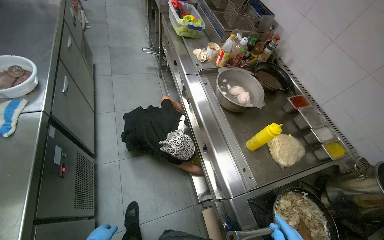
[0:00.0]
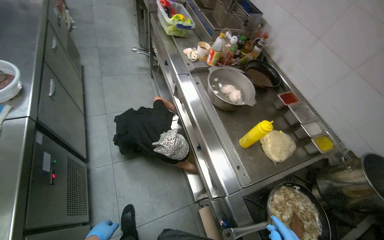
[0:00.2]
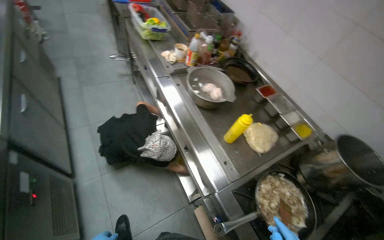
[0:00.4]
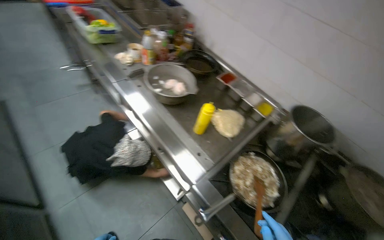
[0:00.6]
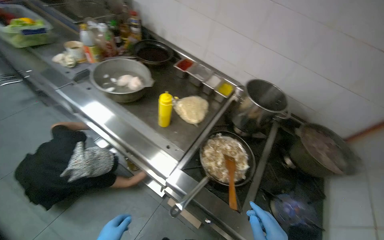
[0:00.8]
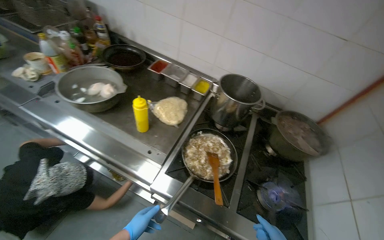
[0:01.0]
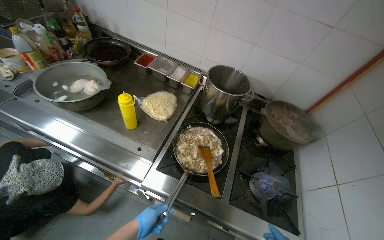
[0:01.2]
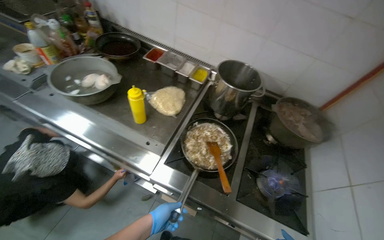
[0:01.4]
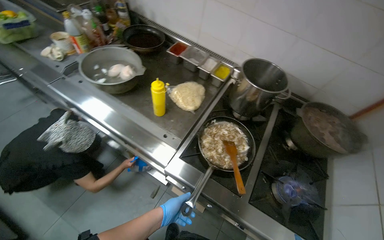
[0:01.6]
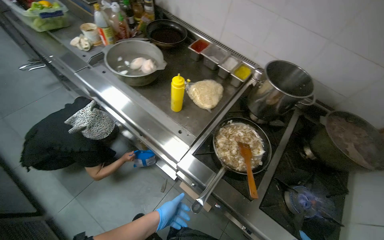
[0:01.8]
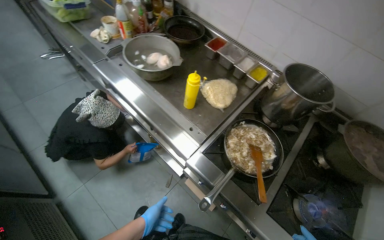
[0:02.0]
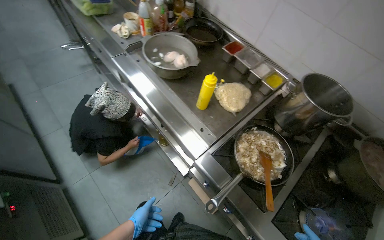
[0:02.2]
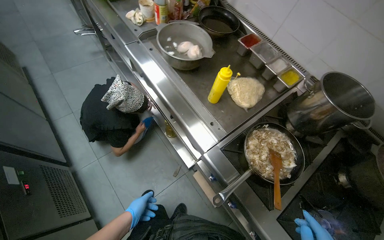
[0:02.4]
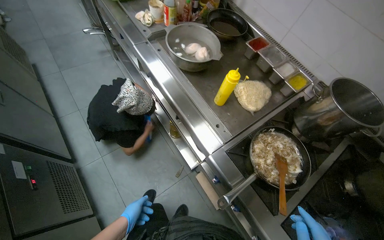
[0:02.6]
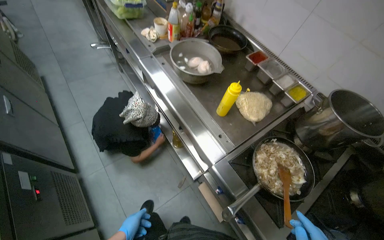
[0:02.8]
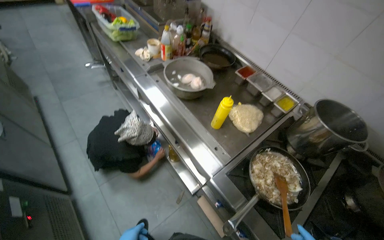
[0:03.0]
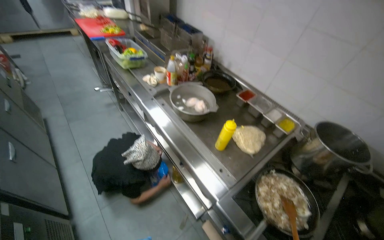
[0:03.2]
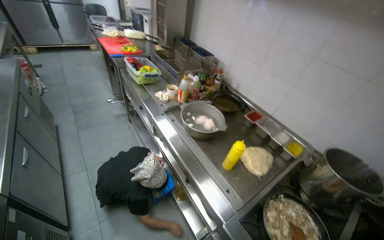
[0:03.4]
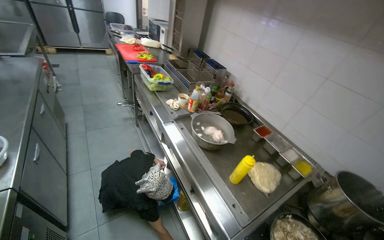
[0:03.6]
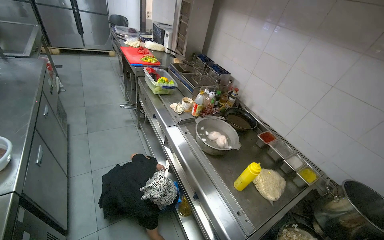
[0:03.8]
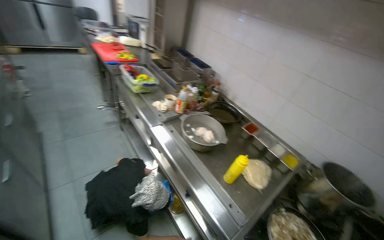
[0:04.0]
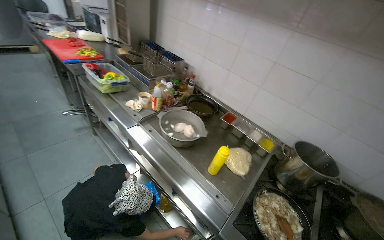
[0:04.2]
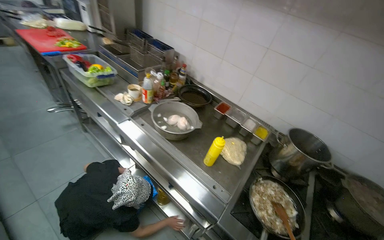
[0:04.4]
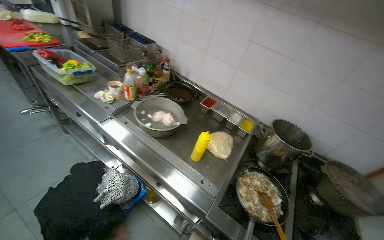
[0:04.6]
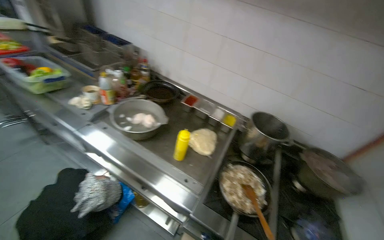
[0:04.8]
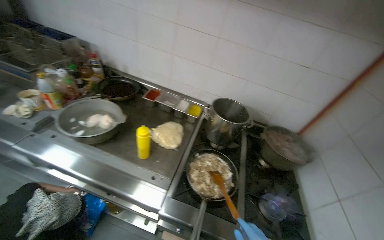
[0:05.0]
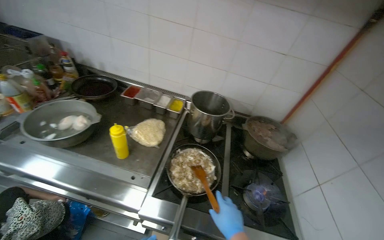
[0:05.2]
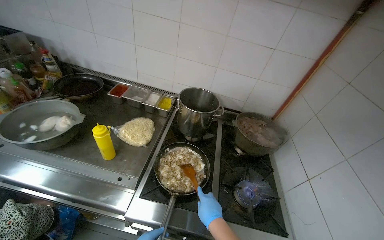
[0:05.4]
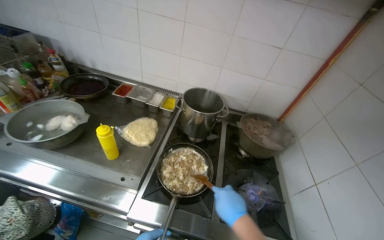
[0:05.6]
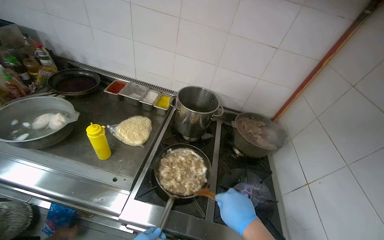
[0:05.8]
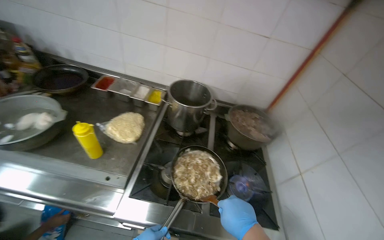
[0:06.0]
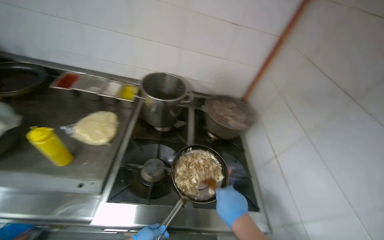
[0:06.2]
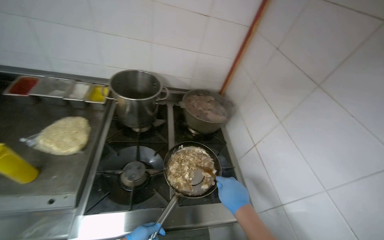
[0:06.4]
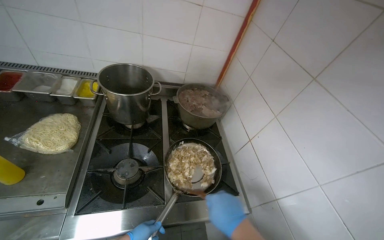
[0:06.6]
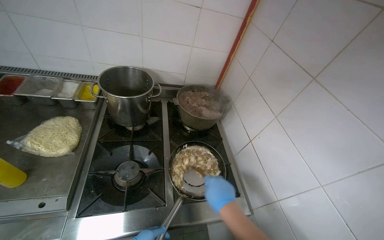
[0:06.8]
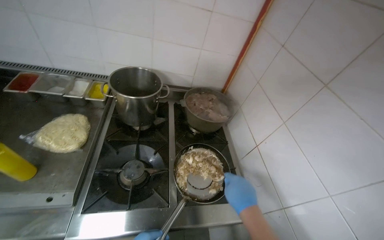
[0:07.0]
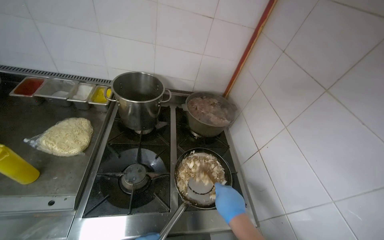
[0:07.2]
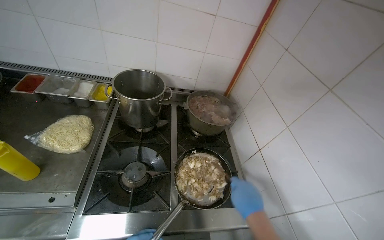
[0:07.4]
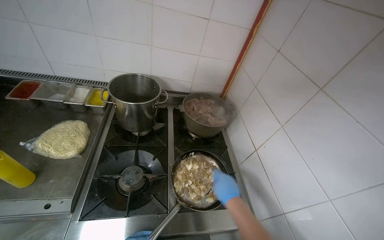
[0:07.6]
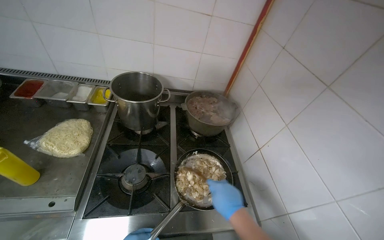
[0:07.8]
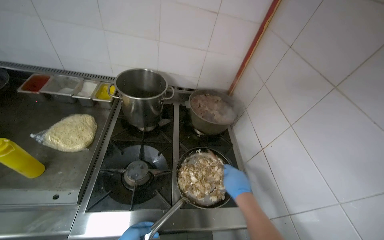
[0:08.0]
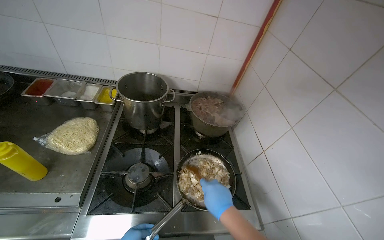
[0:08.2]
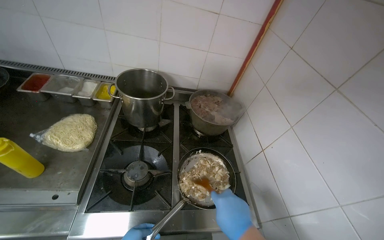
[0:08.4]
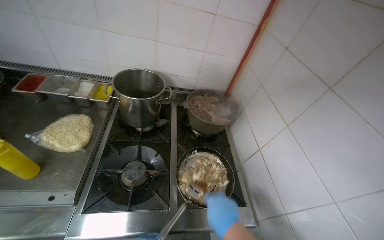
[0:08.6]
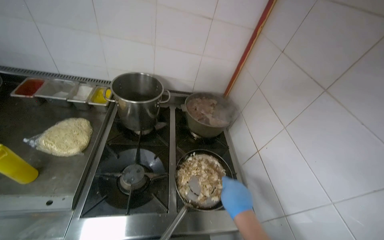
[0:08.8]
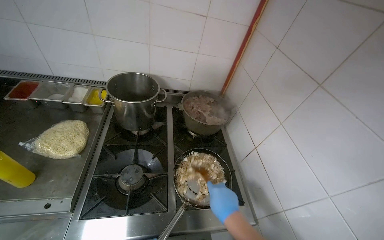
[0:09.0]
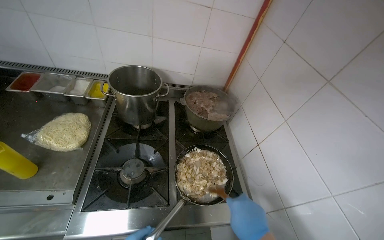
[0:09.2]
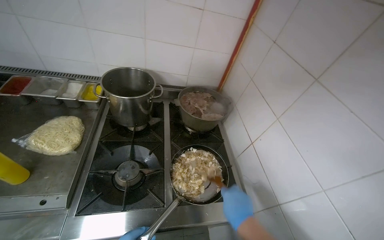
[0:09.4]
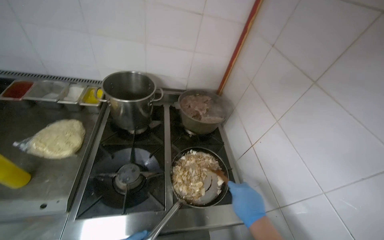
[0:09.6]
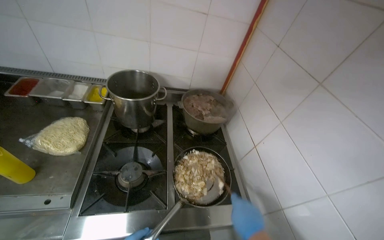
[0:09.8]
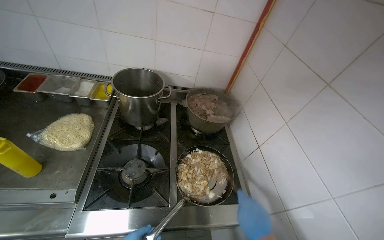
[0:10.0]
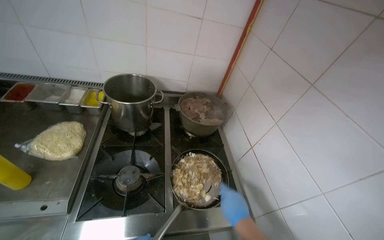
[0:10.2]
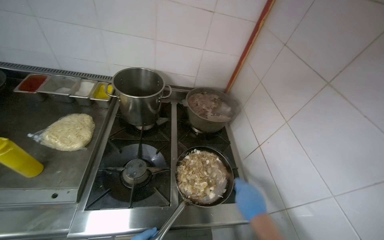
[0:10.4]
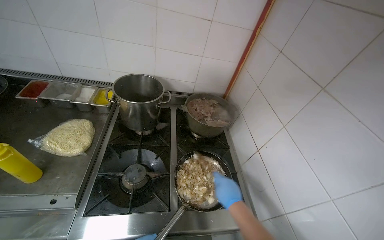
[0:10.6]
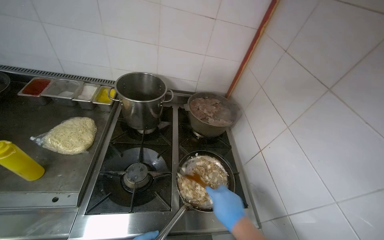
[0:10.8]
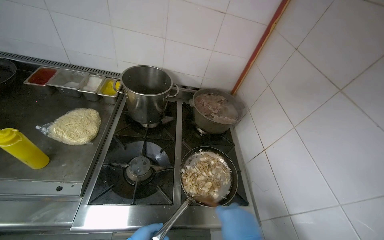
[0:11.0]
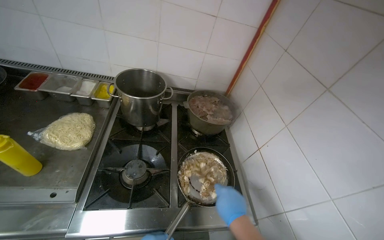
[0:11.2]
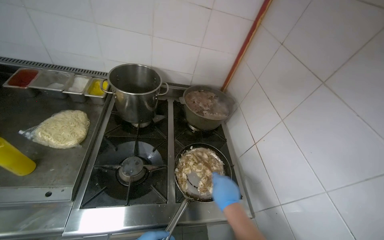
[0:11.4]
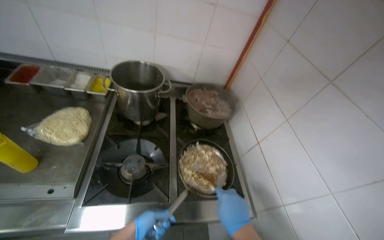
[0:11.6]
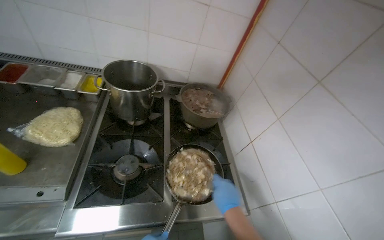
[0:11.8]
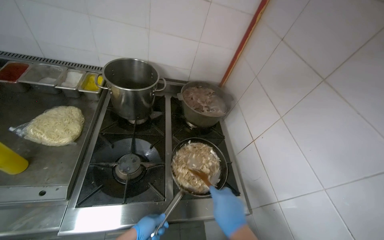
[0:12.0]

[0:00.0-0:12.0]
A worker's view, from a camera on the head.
Job: cooking food.
The whole recording: Adding and stirring meat in pan. The worker adds cooked meat to a pan and stirs it with other ingredients on the stove.
0:00.0 to 0:01.6: The head turns to the right by roughly 40 degrees.
0:04.4 to 0:06.0: The camera is carried approximately 40 cm. The head rotates roughly 30 degrees to the right.
0:06.0 to 0:07.6: The right hand travels farther from the camera by approximately 10 cm.

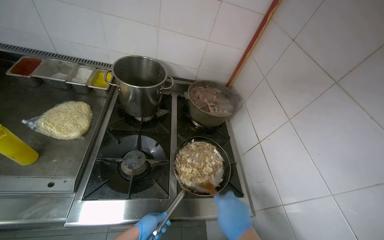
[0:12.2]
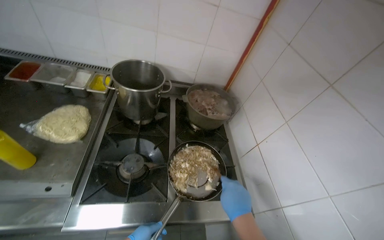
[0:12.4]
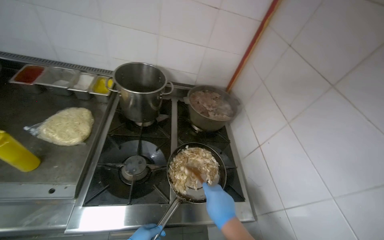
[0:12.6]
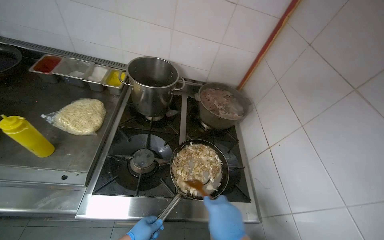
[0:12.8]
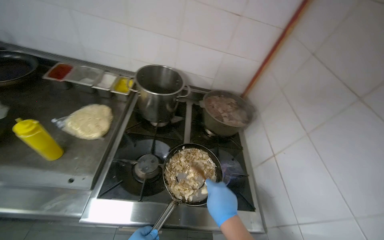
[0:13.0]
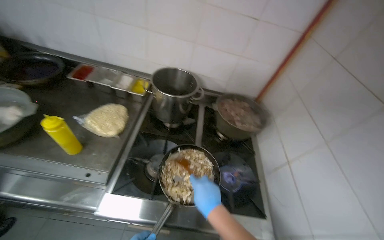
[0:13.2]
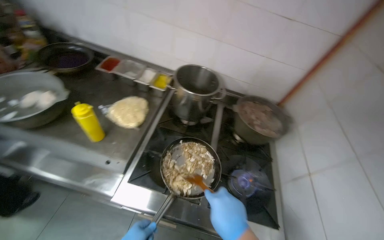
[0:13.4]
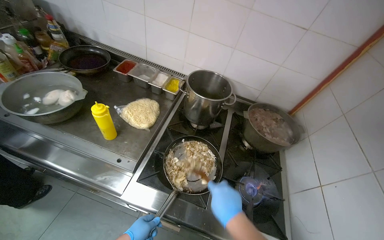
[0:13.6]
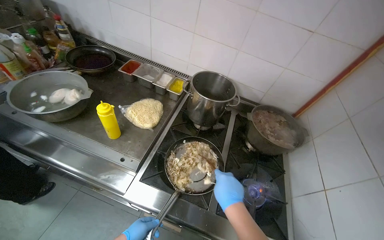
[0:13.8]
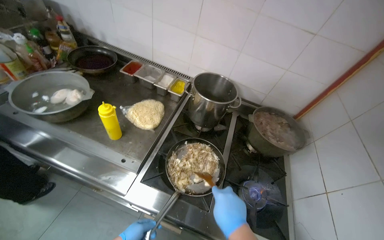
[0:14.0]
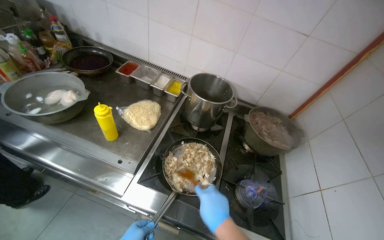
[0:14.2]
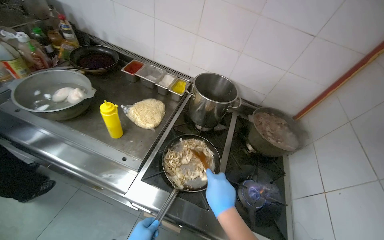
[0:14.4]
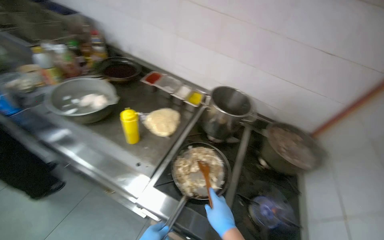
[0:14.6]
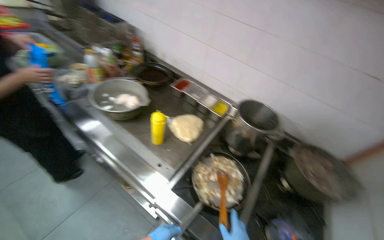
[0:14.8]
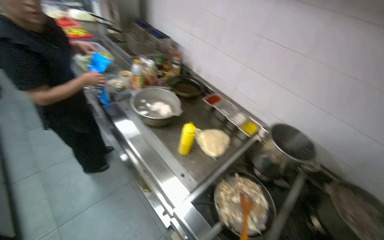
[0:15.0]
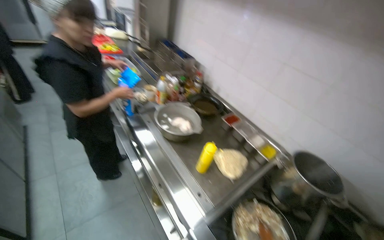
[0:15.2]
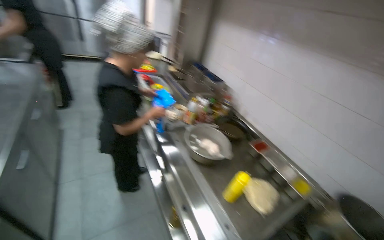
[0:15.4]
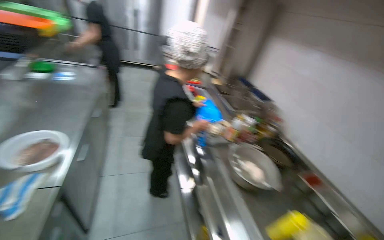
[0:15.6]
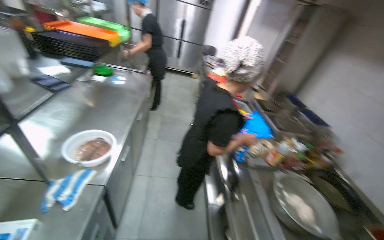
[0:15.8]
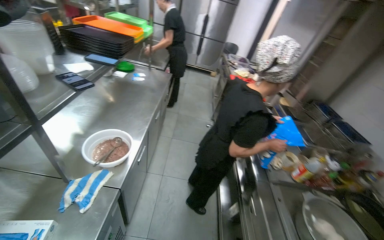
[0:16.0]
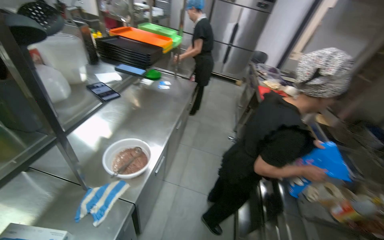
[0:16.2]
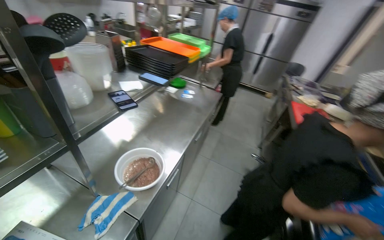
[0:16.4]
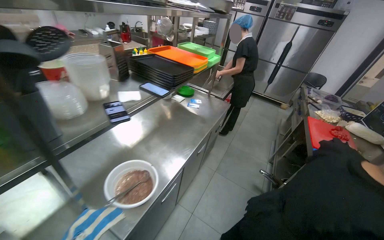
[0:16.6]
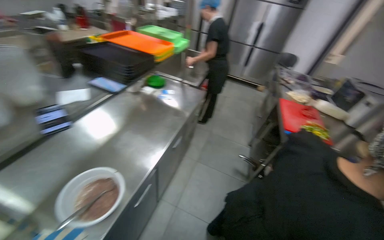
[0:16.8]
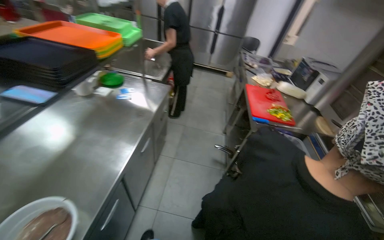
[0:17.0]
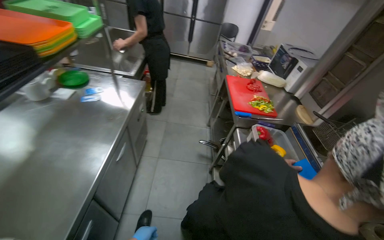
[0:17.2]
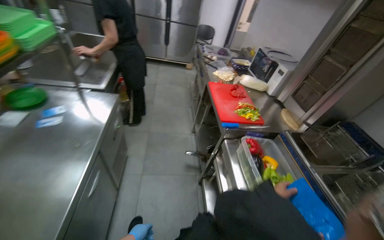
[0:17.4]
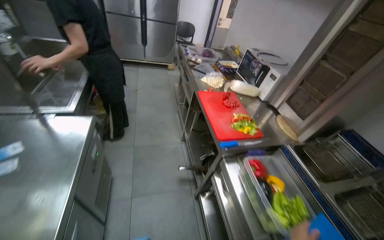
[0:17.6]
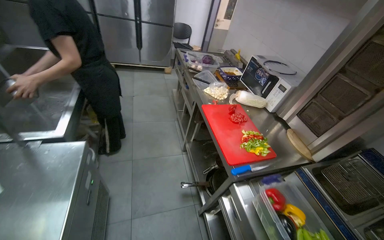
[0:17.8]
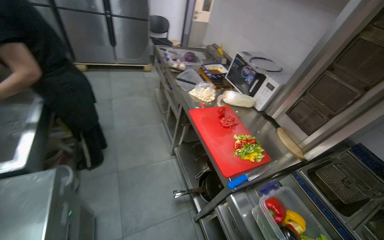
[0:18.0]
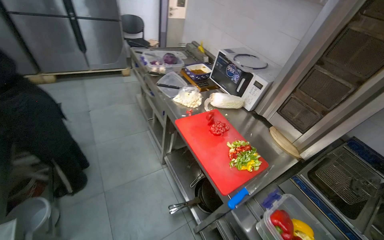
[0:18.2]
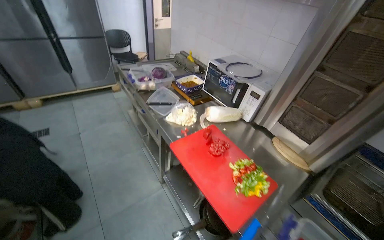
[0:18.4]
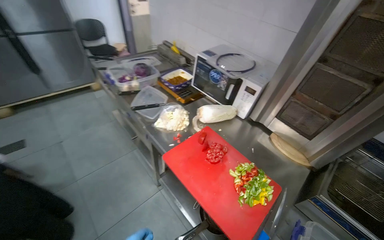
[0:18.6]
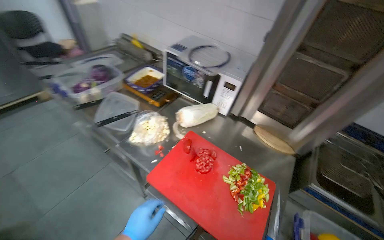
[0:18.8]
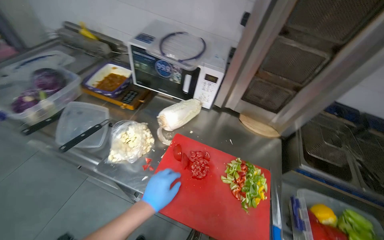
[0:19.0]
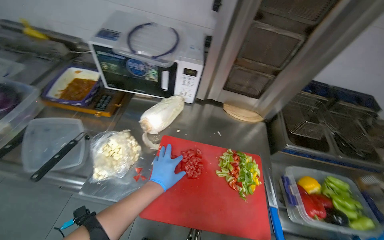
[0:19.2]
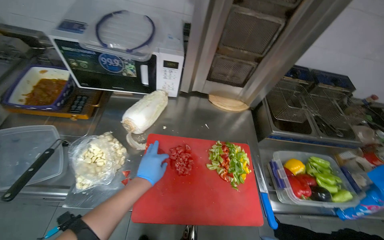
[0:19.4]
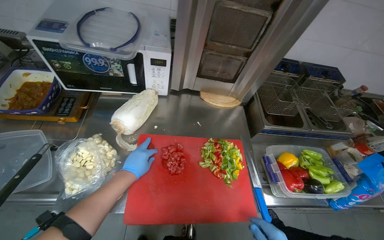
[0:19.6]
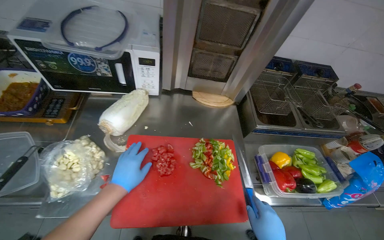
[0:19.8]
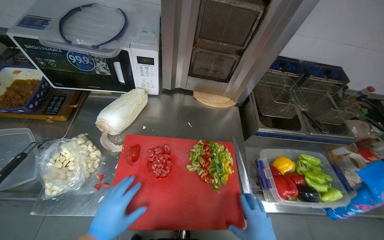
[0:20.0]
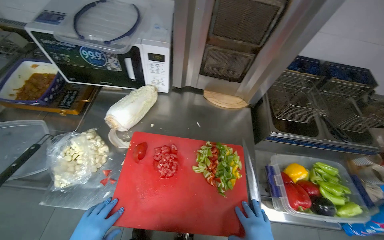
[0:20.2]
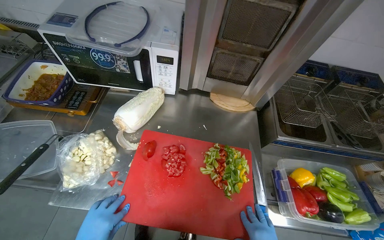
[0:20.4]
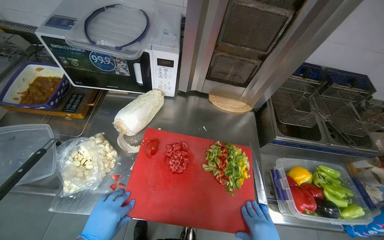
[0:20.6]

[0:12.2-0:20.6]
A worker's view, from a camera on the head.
Job: cooking food.
The whole recording: Adding and stirring meat in pan. The worker adds cooked meat to a pan and stirs it with other ingredients on the stove.
0:12.2 to 0:13.6: The wearer's head swings roughly 20 degrees to the left.
0:13.6 to 0:15.0: The wearer looks roughly 30 degrees further to the left.
0:15.0 to 0:16.4: The wearer moves some 70 cm. The wearer's head swings roughly 65 degrees to the left. The wearer looks some 20 degrees further upward.
0:16.4 to 0:17.8: The wearer moves approximately 1 m. The head turns to the right by approximately 40 degrees.
0:17.8 to 0:19.2: The camera travels some 80 cm. The head rotates some 65 degrees to the right. The wearer looks approximately 20 degrees further downward.
